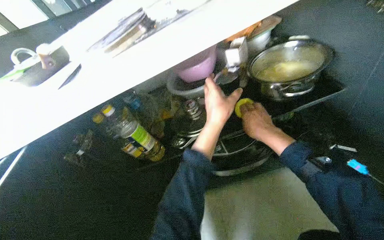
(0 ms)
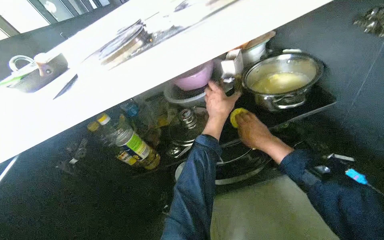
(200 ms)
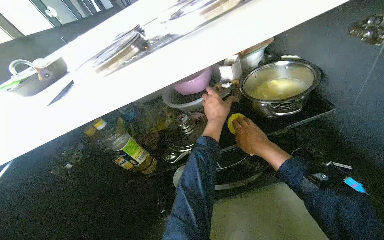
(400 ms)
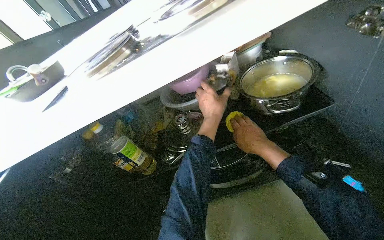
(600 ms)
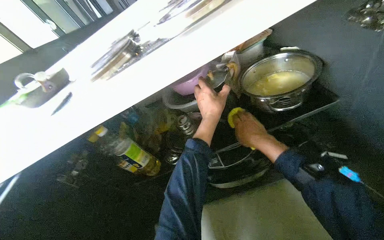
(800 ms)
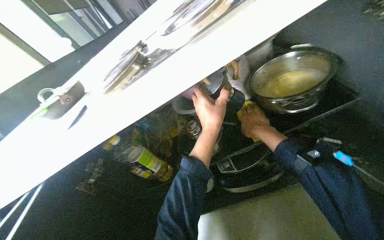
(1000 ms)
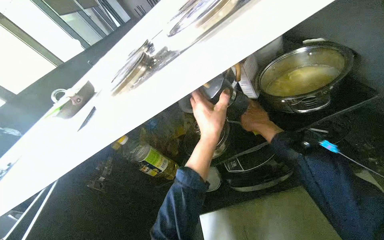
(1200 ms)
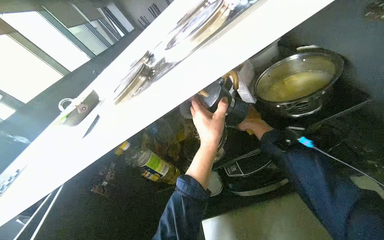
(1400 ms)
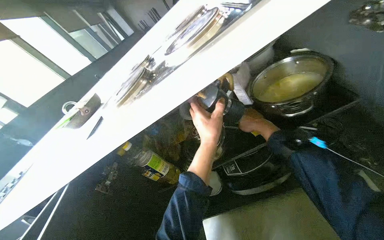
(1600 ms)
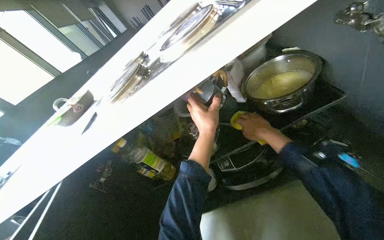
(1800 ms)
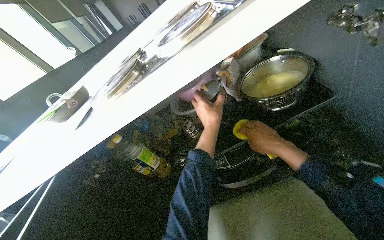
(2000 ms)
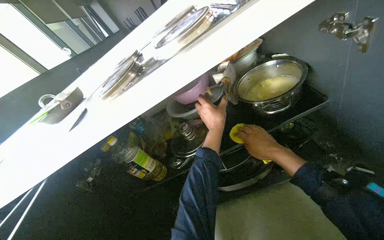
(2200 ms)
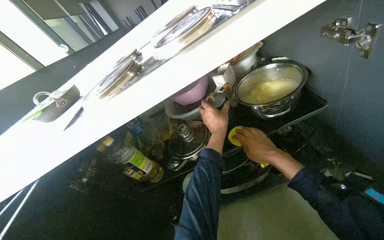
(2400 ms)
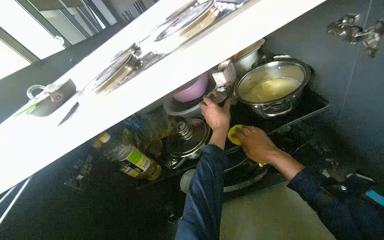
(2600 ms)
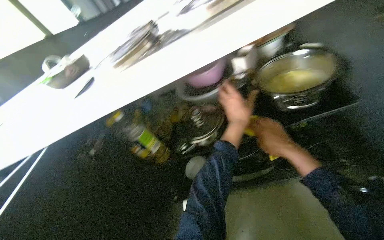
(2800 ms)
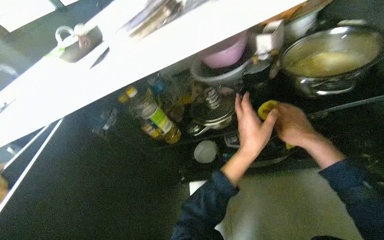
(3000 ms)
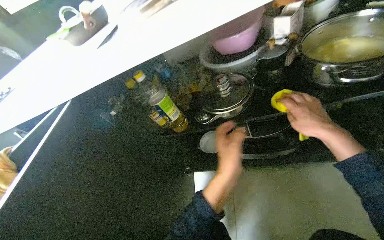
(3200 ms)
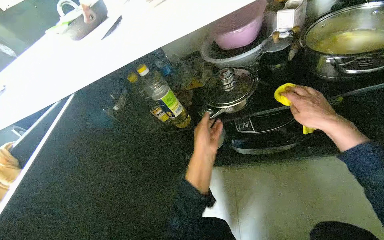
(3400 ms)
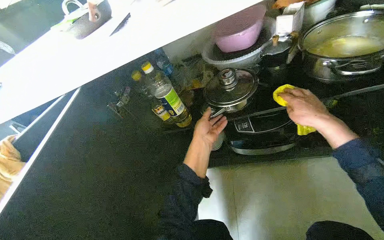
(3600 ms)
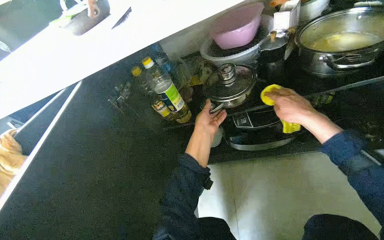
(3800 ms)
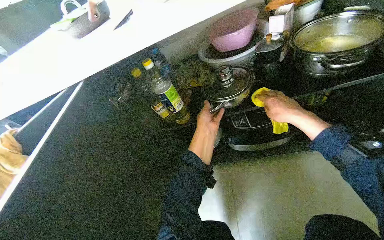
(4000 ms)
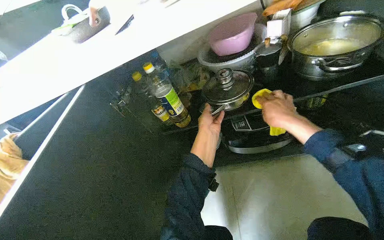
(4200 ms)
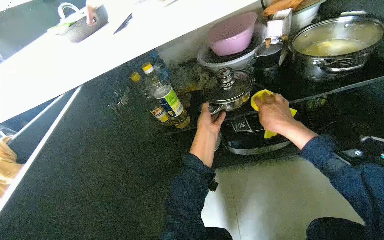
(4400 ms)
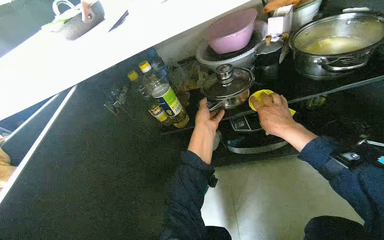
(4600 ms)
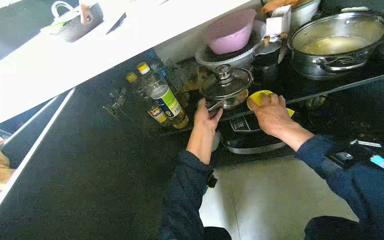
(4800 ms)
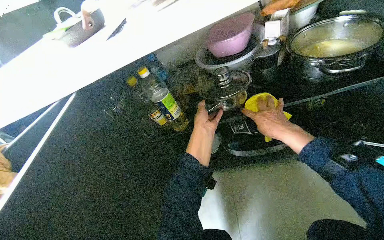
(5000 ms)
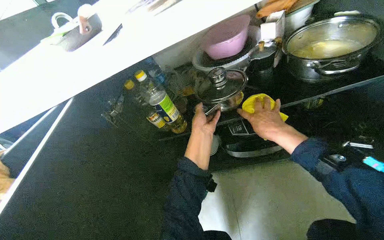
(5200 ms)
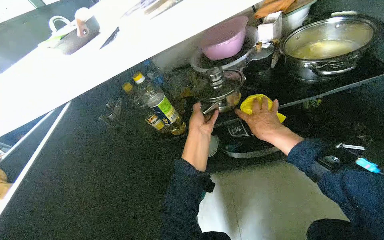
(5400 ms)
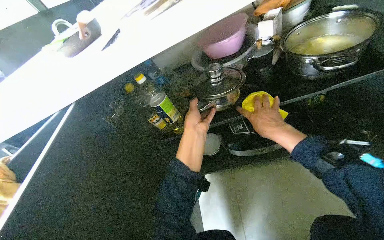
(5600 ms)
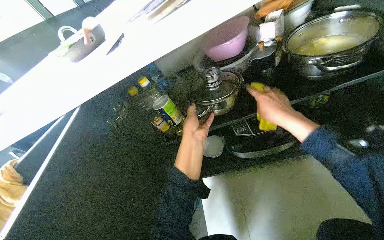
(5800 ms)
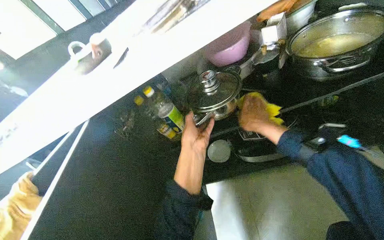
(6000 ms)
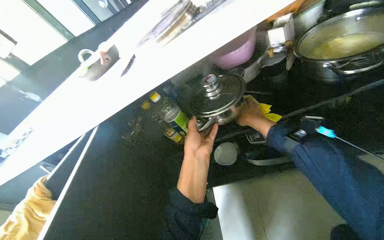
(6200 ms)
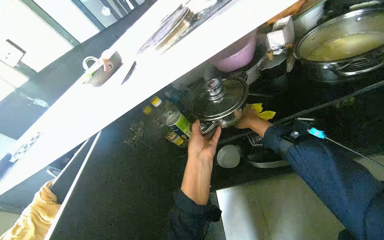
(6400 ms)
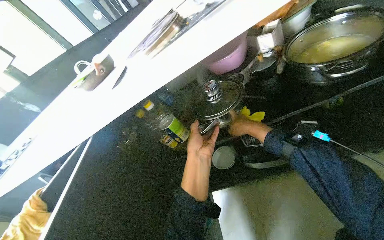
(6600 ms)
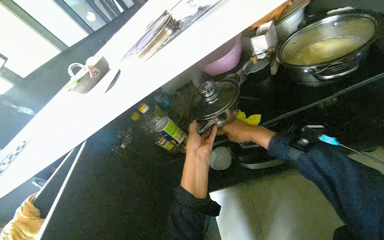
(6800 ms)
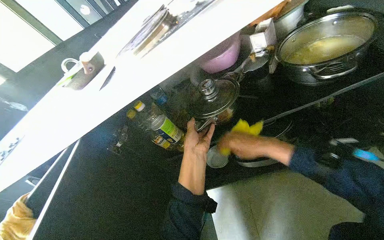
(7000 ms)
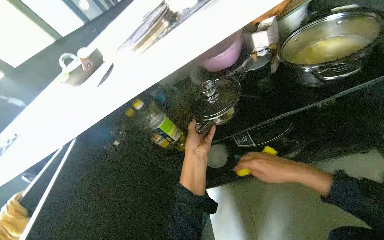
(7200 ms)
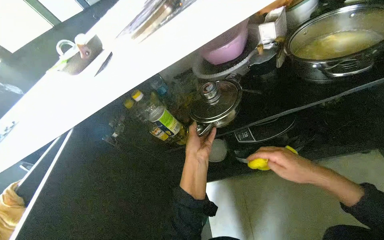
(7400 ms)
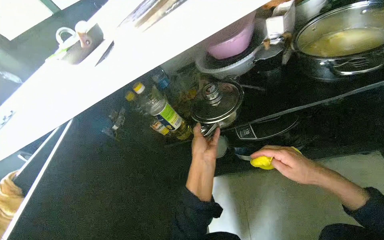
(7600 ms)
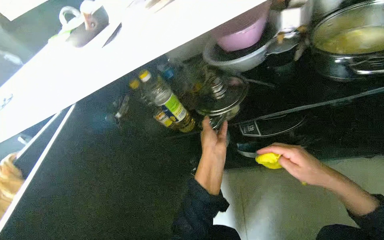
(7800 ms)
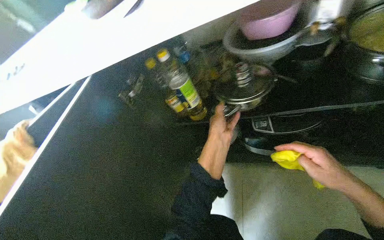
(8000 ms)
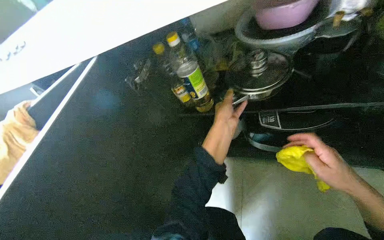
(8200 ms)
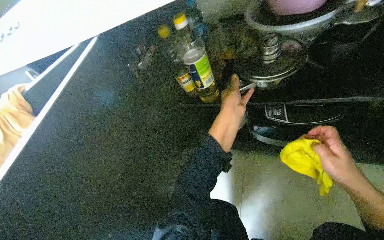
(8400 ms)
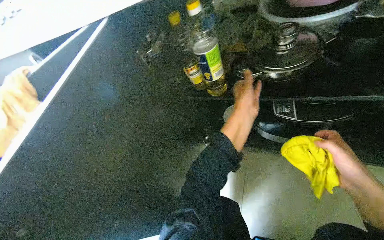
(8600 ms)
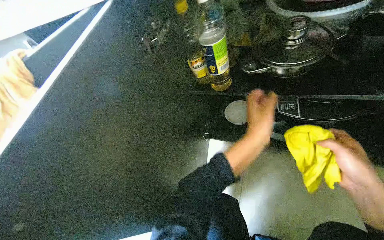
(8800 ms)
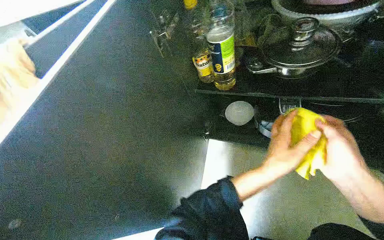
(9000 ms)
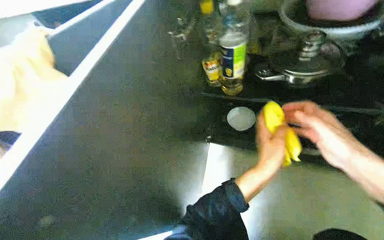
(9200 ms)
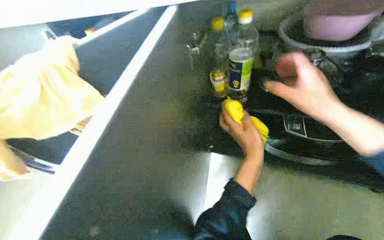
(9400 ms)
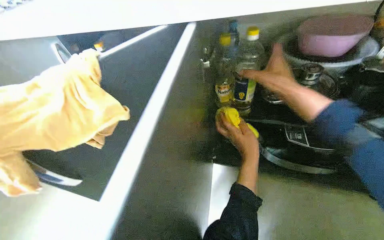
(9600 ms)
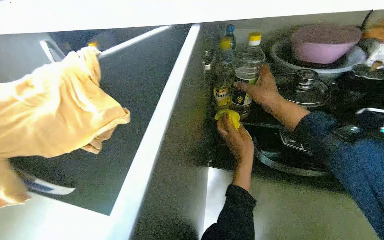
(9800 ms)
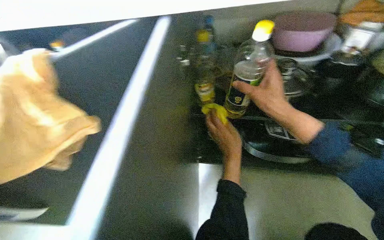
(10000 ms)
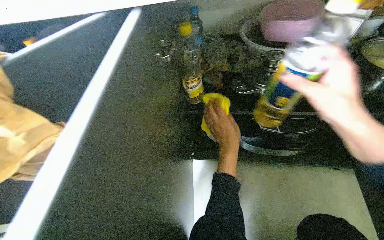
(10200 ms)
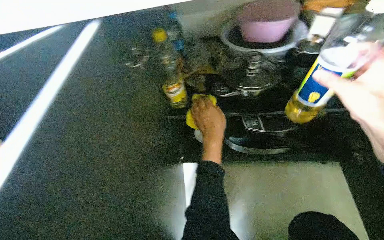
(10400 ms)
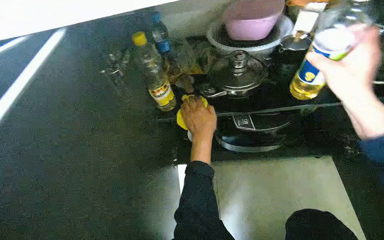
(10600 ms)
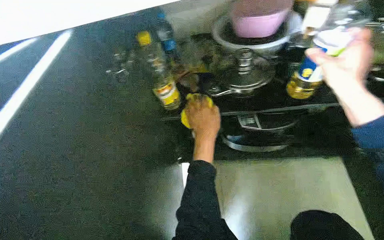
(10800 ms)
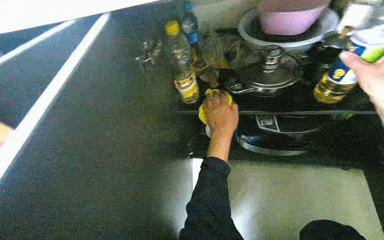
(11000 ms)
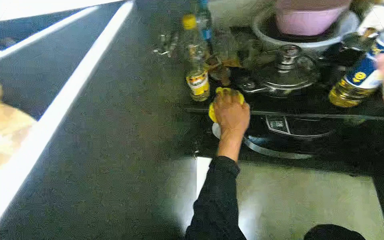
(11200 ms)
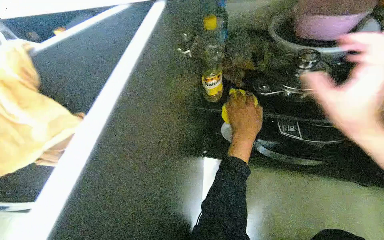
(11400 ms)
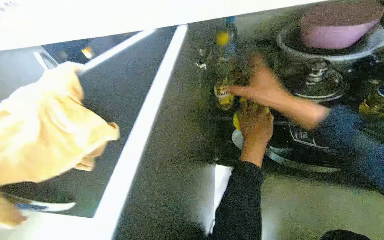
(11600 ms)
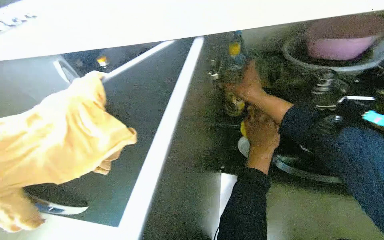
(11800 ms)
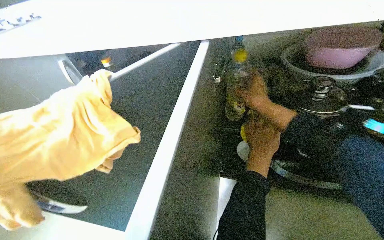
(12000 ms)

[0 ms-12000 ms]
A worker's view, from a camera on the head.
Job: cleaning kitchen.
The whole recording: Cleaning inside under-sink cabinet. The worker wipes the inside surfaces of the under-sink cabinet, moving pots and bottles to clean underneath them.
0 ms to 1600 ms: The right hand travels farther from the camera by approximately 10 cm.
1600 ms to 3000 ms: The left hand travels to the right by about 10 cm. The right hand shifts about 10 cm nearer to the camera.
3000 ms to 4400 ms: The left hand moves to the left, roughly 20 cm.
4400 ms to 6000 ms: The hands make small movements and keep their place.
6000 ms to 7600 ms: The right hand moves to the right, down the picture and nearer to the camera, some 20 cm.
7600 ms to 9000 ms: The view tips downward by approximately 15 degrees.
9000 ms to 10400 ms: The camera is aimed about 20 degrees further to the right. The two hands go about 15 cm up the picture.

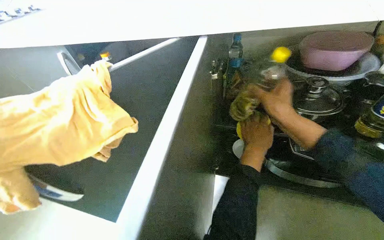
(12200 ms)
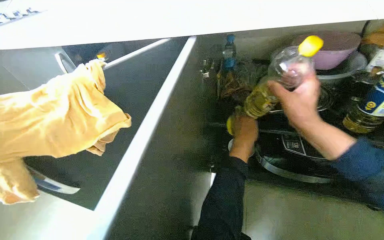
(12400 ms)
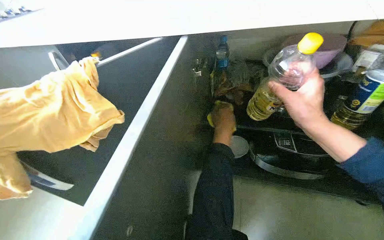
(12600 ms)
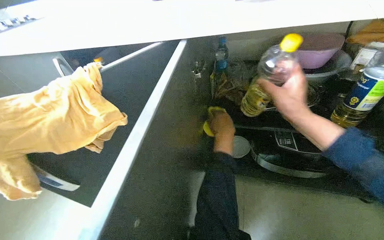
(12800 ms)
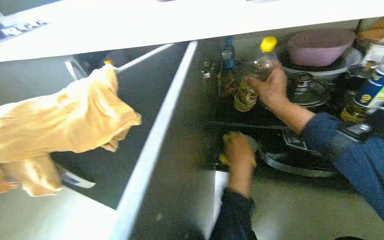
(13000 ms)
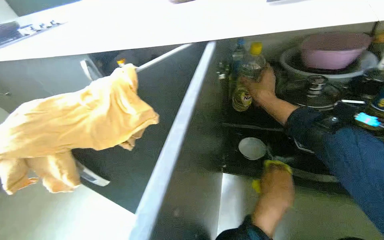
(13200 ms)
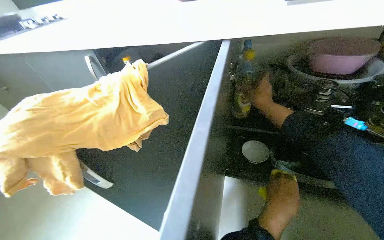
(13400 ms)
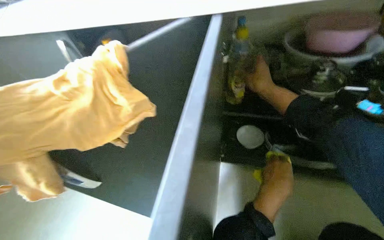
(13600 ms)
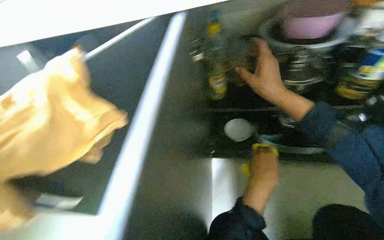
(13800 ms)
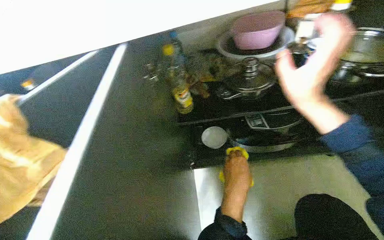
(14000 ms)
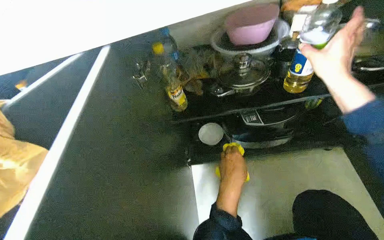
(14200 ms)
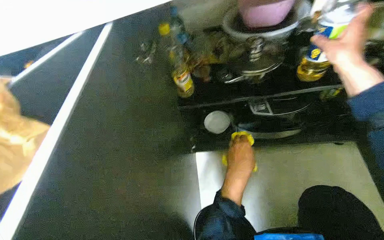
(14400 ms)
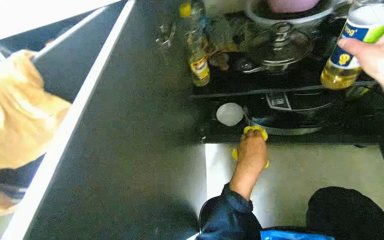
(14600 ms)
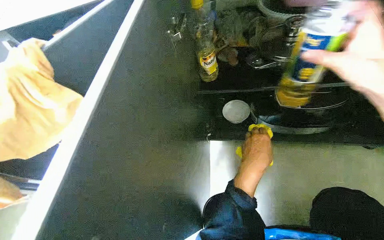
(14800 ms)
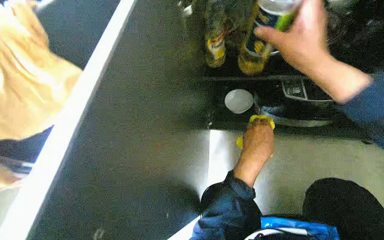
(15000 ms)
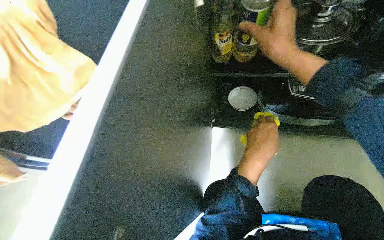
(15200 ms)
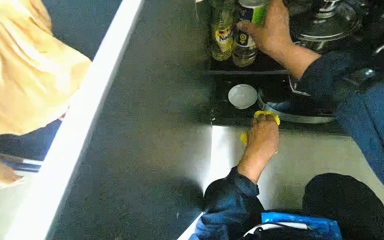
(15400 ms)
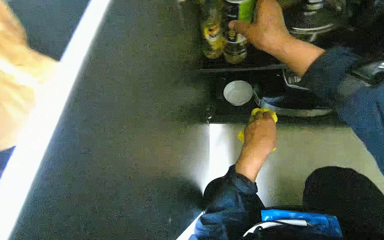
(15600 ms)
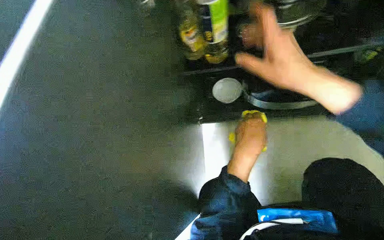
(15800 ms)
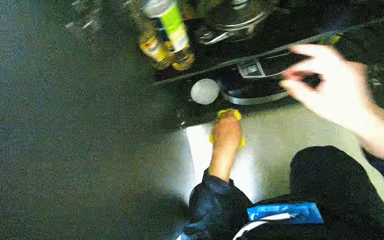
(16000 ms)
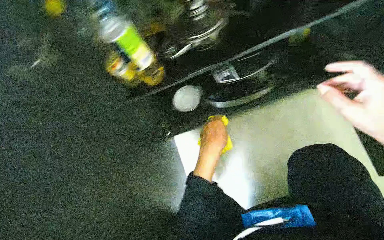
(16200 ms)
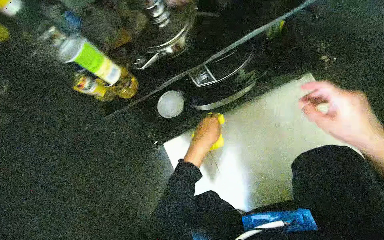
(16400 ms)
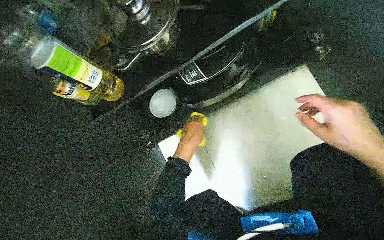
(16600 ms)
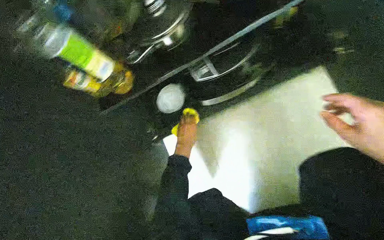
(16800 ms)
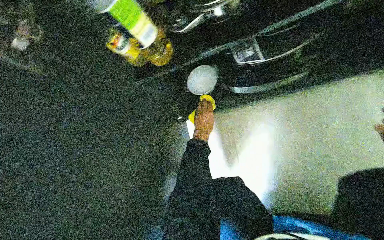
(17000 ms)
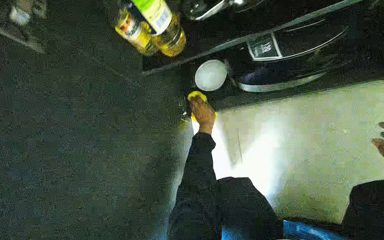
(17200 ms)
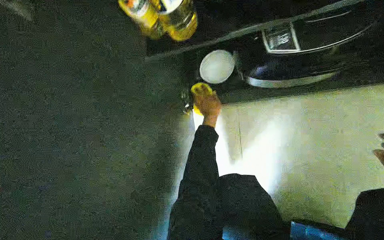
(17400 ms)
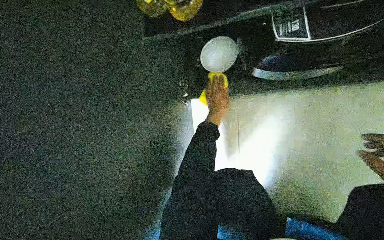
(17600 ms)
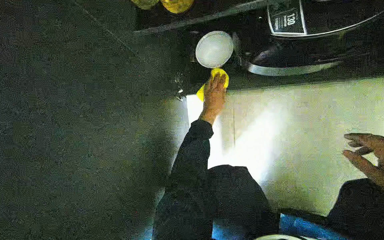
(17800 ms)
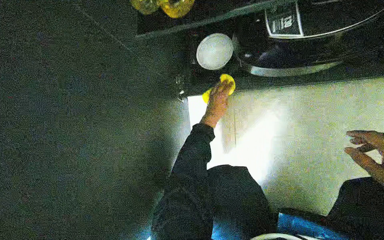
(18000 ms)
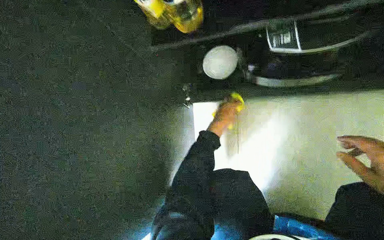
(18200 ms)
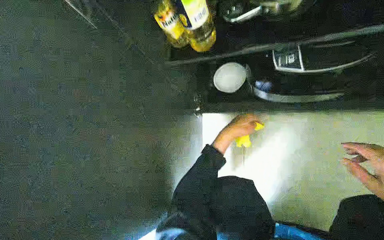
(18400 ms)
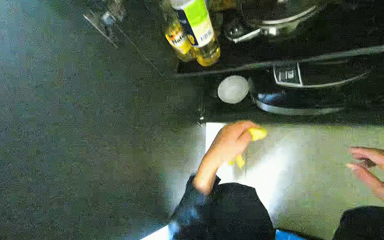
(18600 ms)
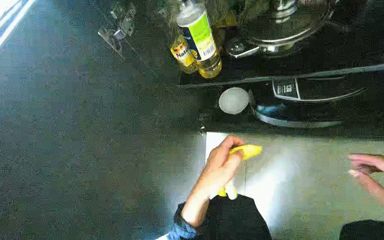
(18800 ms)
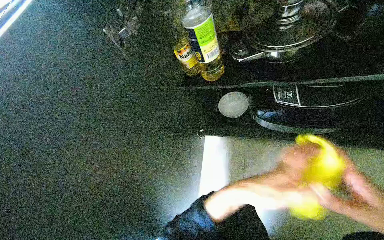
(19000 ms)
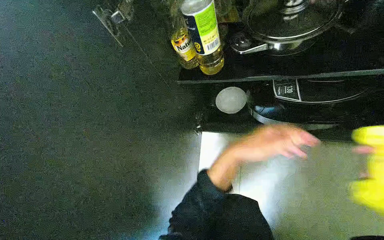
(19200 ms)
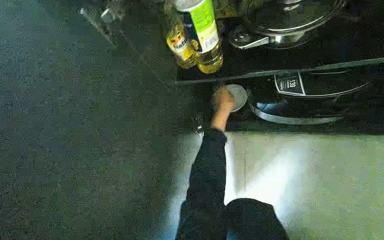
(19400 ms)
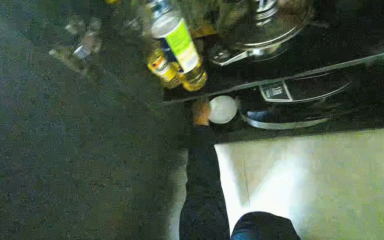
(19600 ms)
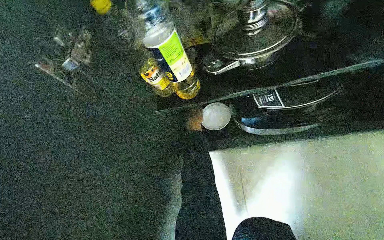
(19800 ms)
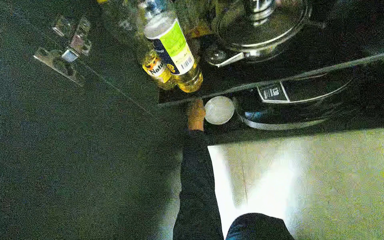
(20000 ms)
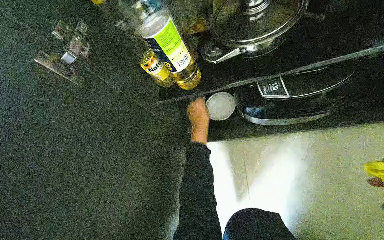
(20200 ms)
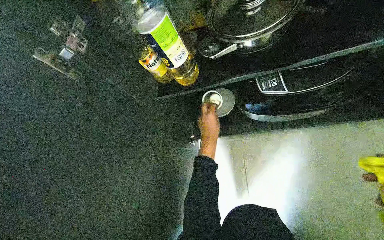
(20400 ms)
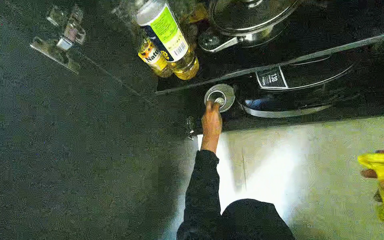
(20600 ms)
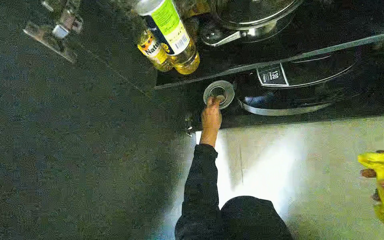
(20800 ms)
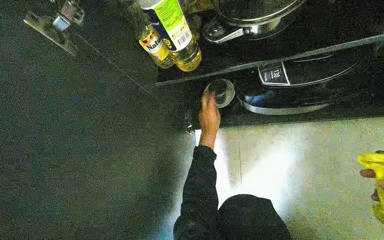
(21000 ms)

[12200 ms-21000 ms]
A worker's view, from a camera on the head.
Job: cleaning kitchen.
The whole recording: Cleaning inside under-sink cabinet. The worker wipes the inside surfaces of the under-sink cabinet, moving pots and bottles to clean underneath them.
12200 ms to 13600 ms: The right hand moves about 10 cm farther from the camera and comes back, while the left hand shifts approximately 15 cm down the picture and nearer to the camera.
13600 ms to 15200 ms: The view tilts roughly 15 degrees downward. The right hand heads nearer to the camera, covering about 10 cm.
15200 ms to 16600 ms: The wearer's head swings about 40 degrees to the right.
16600 ms to 18000 ms: The camera pitches downward, by roughly 15 degrees. The left hand goes about 15 cm farther from the camera.
18000 ms to 19600 ms: The wearer looks approximately 20 degrees further upward. The left hand travels nearer to the camera and back again, approximately 30 cm each way.
19600 ms to 21000 ms: The left hand shifts approximately 20 cm nearer to the camera and down the picture.
